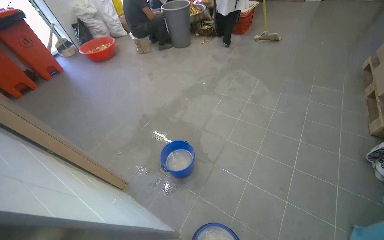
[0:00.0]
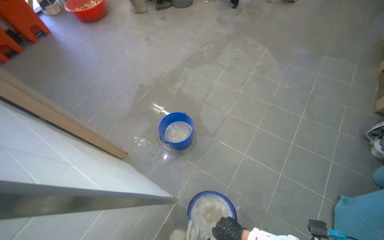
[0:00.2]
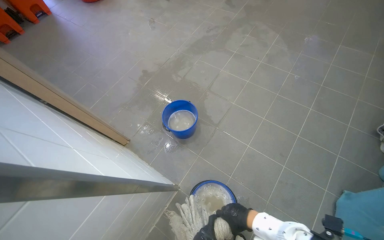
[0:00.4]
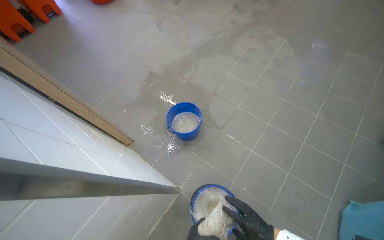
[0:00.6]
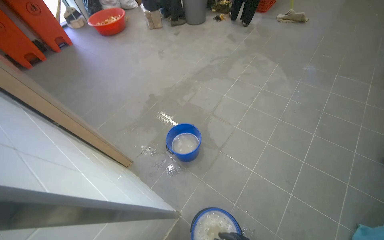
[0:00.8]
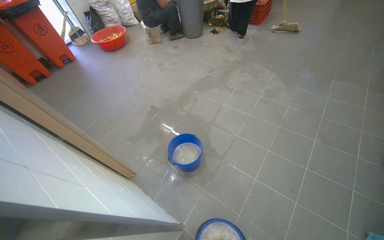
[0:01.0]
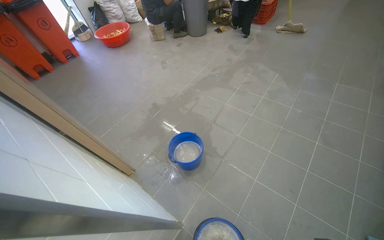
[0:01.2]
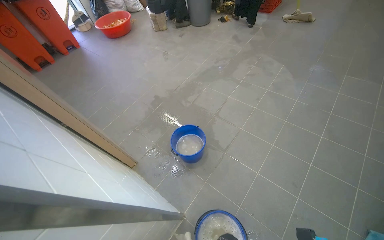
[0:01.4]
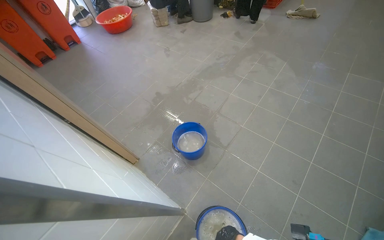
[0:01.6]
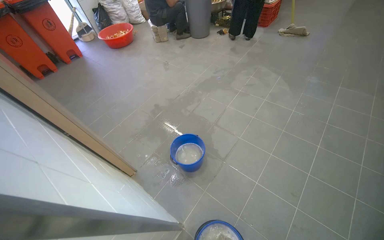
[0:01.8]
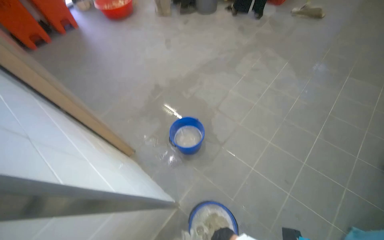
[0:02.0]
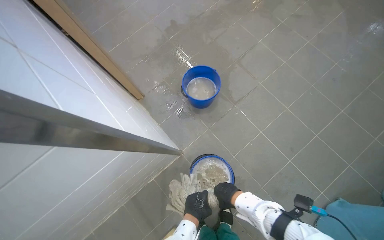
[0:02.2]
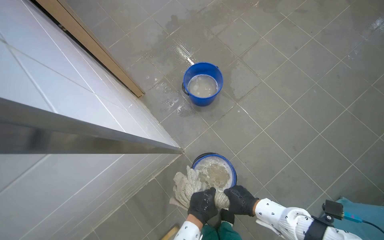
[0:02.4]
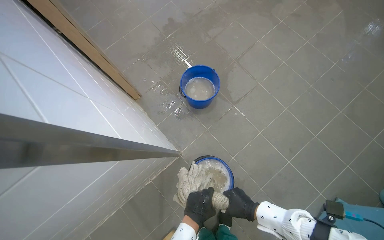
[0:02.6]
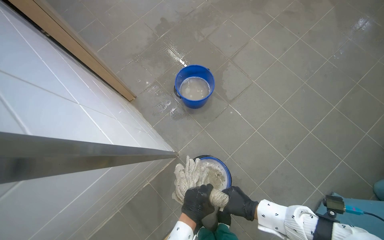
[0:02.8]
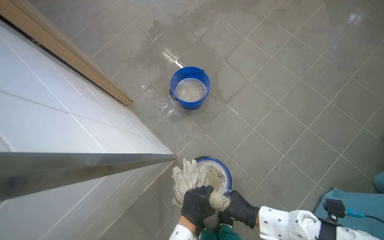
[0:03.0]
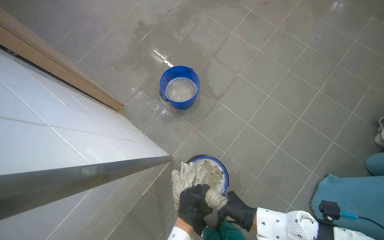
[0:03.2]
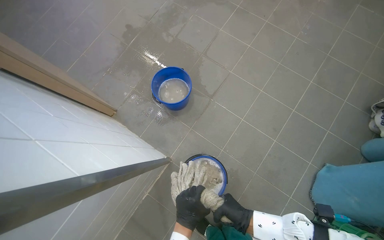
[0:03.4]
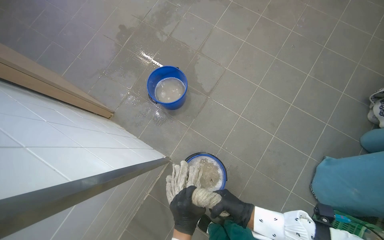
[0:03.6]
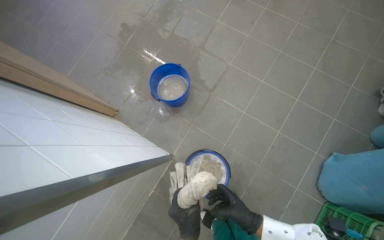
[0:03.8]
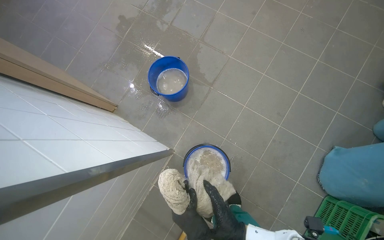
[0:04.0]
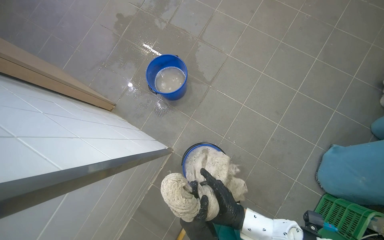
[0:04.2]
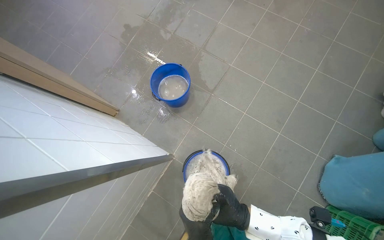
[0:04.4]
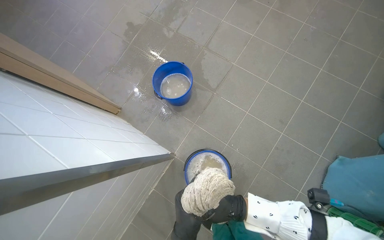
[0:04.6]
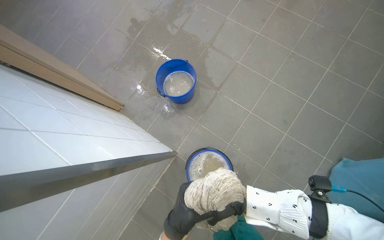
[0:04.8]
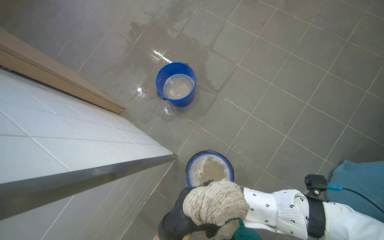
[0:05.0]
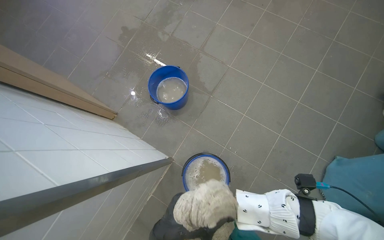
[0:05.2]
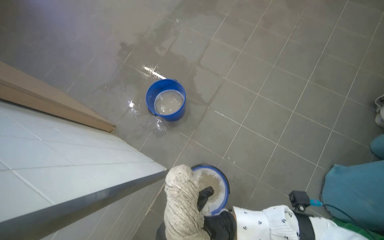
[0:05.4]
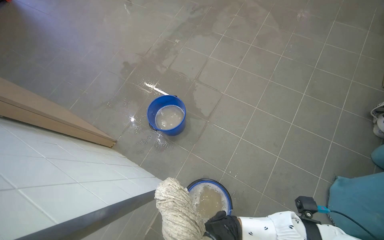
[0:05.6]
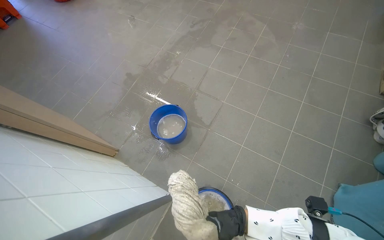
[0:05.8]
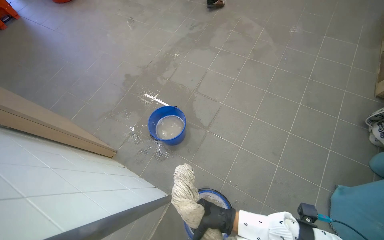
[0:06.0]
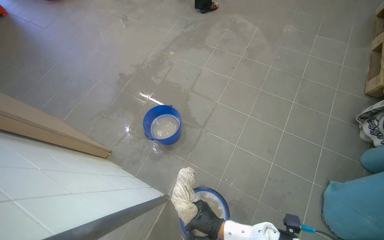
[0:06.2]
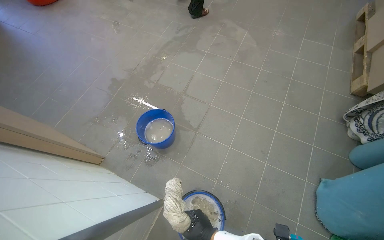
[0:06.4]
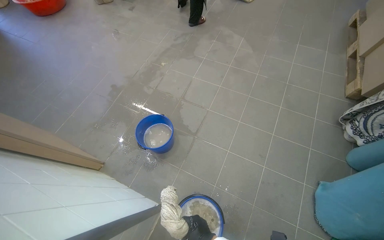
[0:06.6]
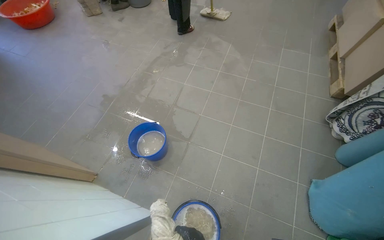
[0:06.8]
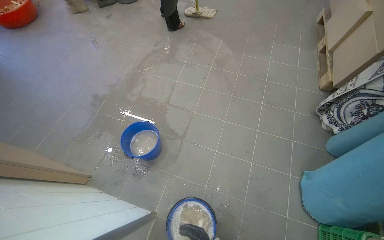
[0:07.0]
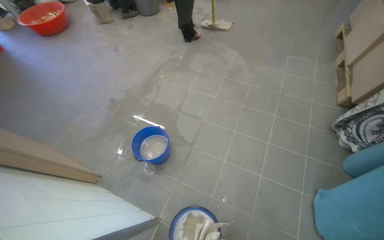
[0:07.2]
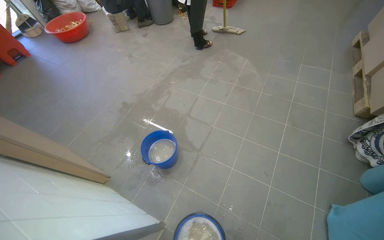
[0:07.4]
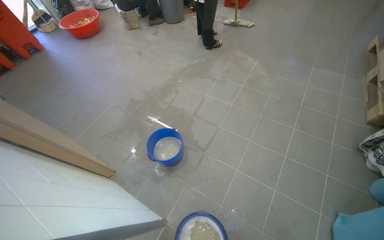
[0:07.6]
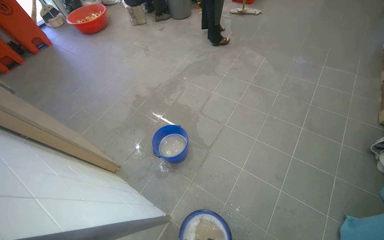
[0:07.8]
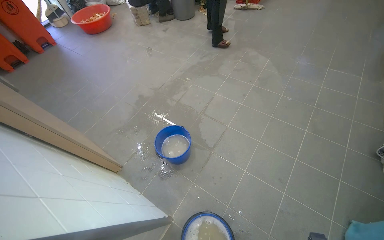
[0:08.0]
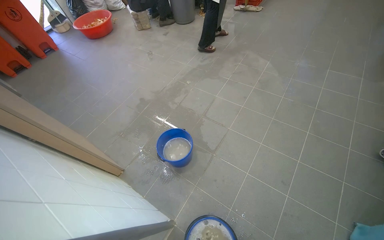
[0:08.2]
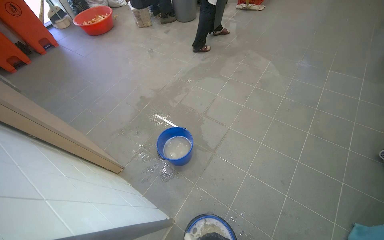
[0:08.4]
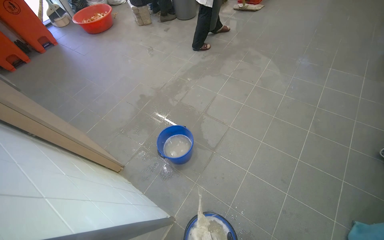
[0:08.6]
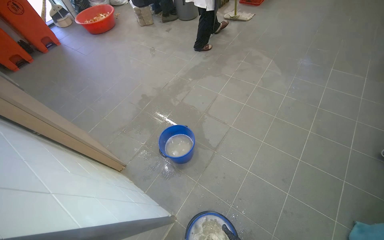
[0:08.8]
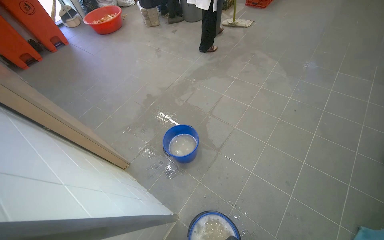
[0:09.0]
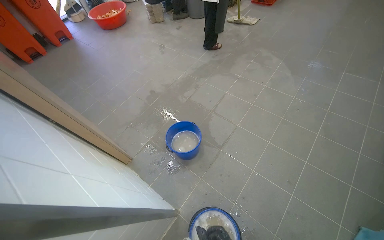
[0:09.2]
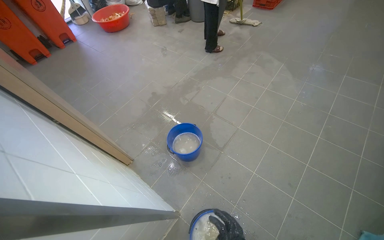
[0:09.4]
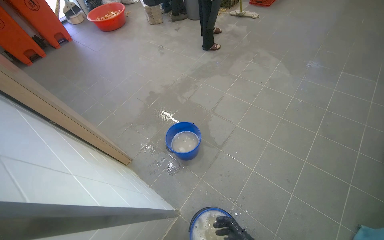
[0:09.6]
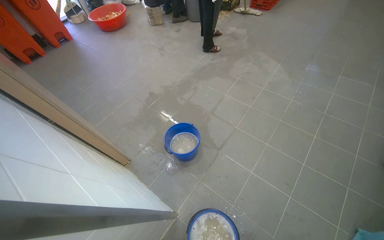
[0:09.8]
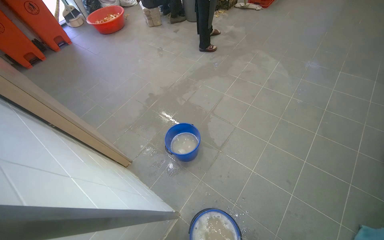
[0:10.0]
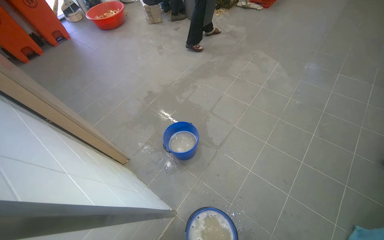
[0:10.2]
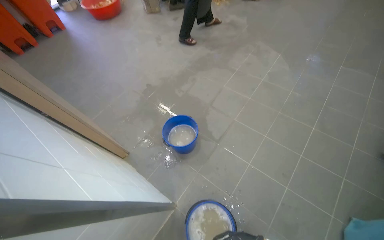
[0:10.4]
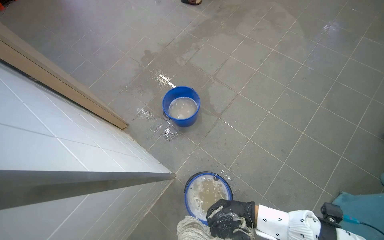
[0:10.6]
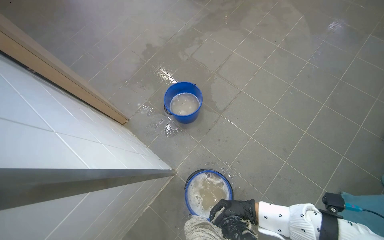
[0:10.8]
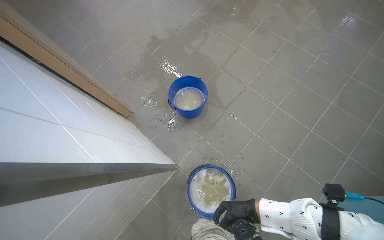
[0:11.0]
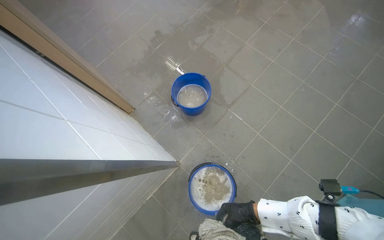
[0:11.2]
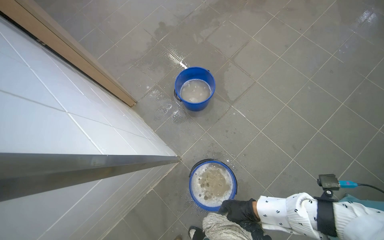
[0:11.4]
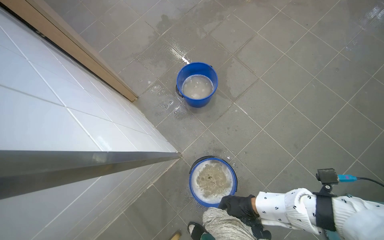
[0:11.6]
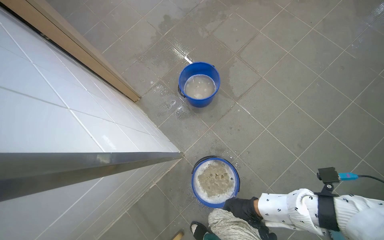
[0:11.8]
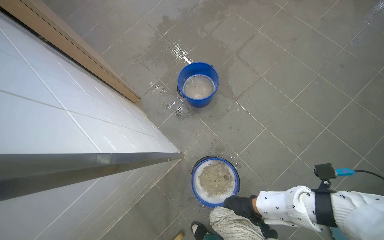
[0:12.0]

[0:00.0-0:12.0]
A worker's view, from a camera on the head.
Job: preparing cleaning supplies.
The whole recording: Wringing out mop cloth. The worker wrings out a wet cloth from the cleaning bucket.
0:01.6 to 0:03.0: The camera pitches downward, by approximately 20 degrees.
0:04.4 to 0:06.0: The view tips upward by about 15 degrees.
0:10.4 to 0:12.0: The view tilts approximately 20 degrees downward.

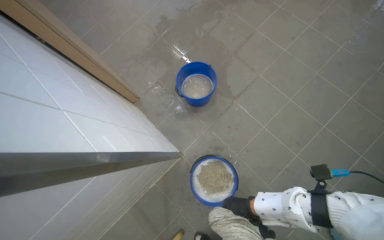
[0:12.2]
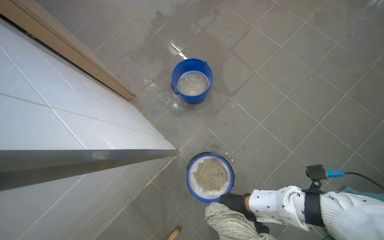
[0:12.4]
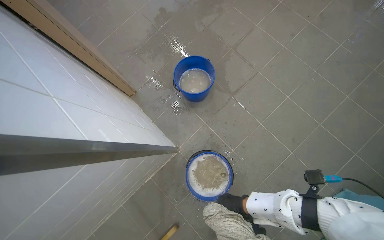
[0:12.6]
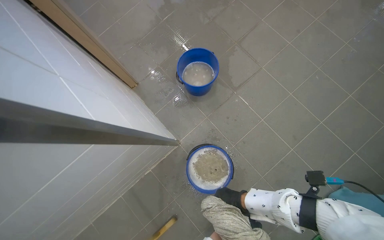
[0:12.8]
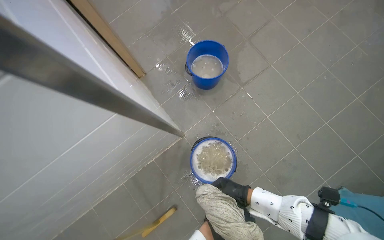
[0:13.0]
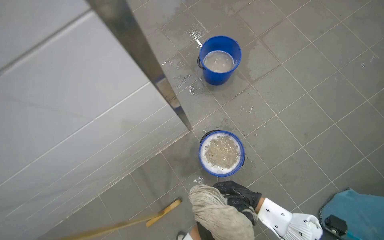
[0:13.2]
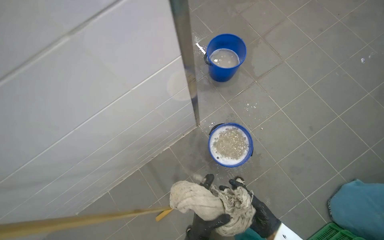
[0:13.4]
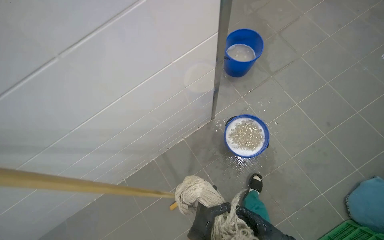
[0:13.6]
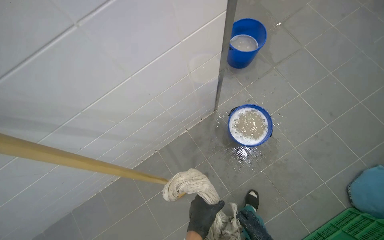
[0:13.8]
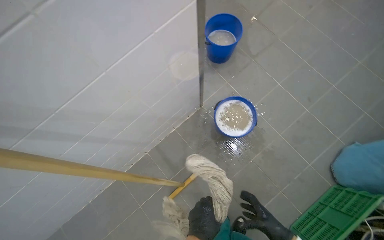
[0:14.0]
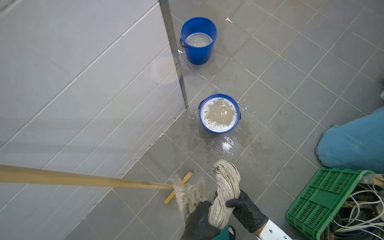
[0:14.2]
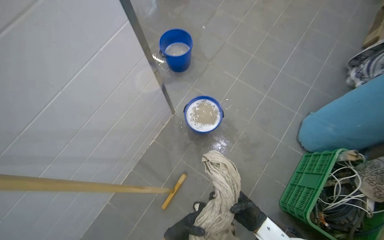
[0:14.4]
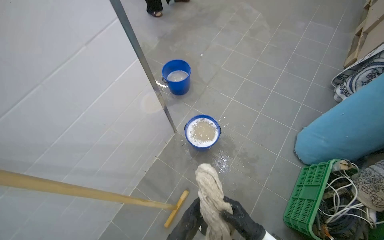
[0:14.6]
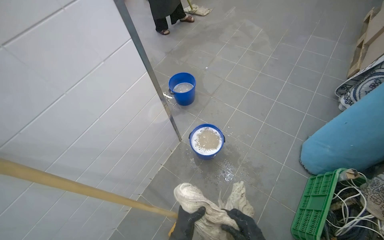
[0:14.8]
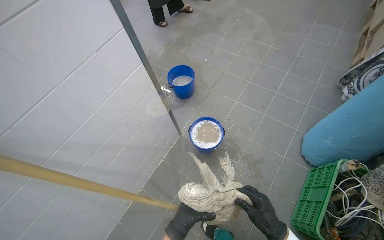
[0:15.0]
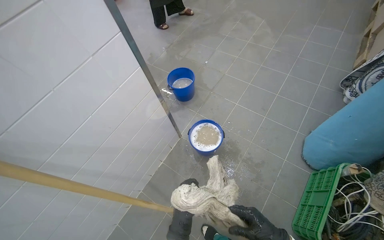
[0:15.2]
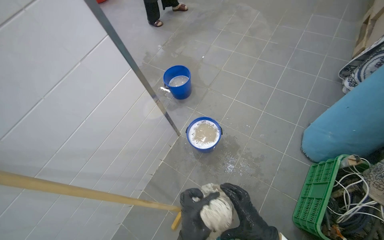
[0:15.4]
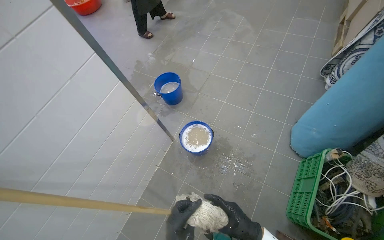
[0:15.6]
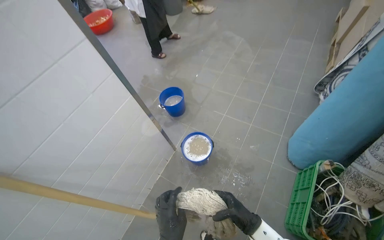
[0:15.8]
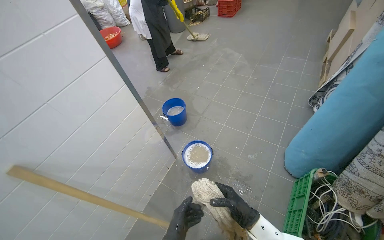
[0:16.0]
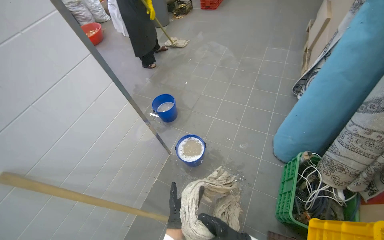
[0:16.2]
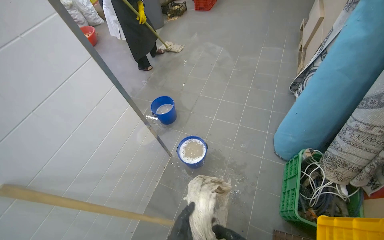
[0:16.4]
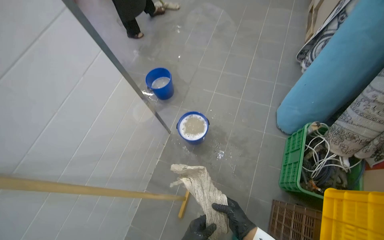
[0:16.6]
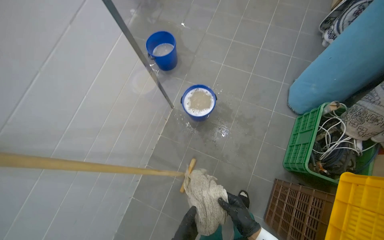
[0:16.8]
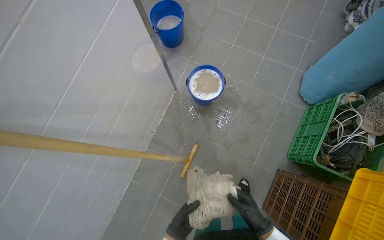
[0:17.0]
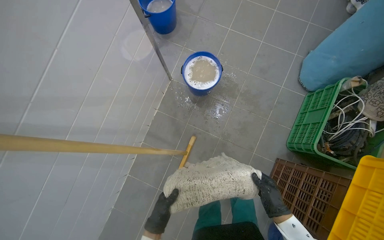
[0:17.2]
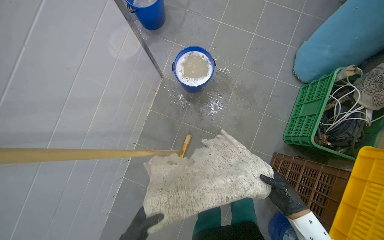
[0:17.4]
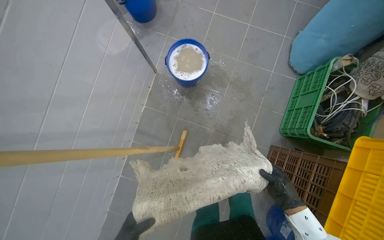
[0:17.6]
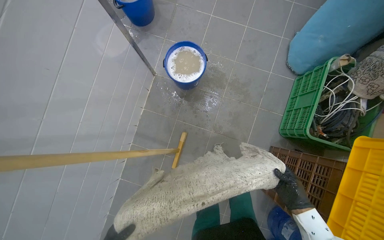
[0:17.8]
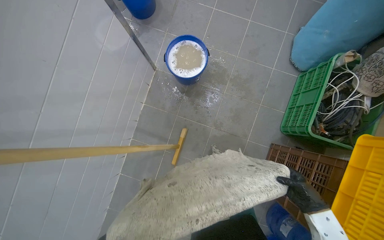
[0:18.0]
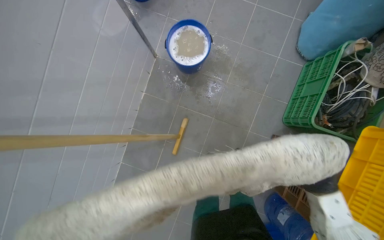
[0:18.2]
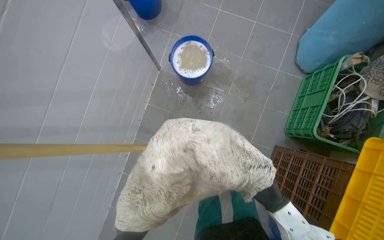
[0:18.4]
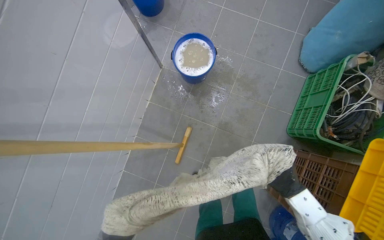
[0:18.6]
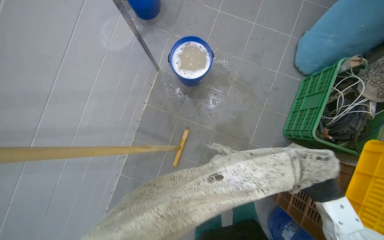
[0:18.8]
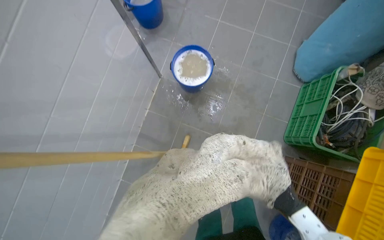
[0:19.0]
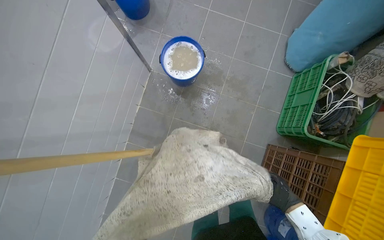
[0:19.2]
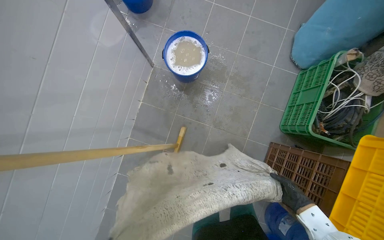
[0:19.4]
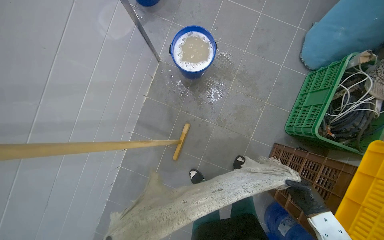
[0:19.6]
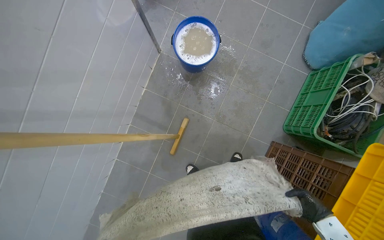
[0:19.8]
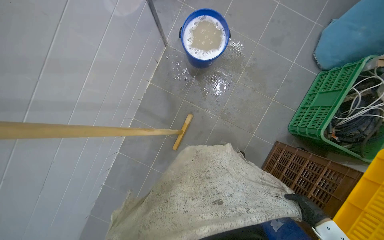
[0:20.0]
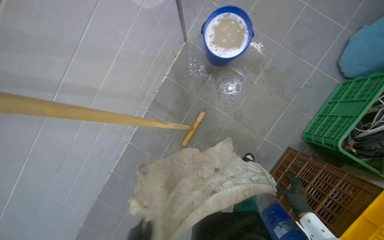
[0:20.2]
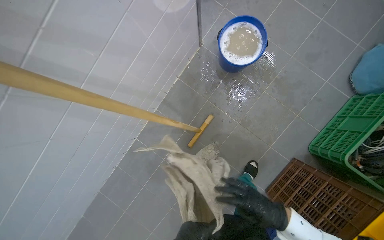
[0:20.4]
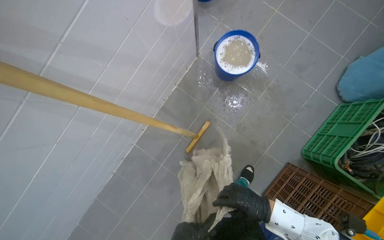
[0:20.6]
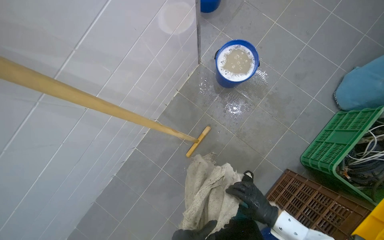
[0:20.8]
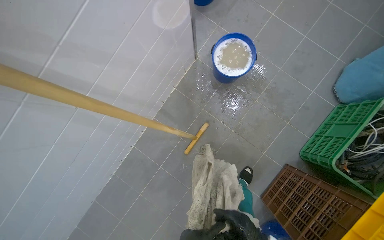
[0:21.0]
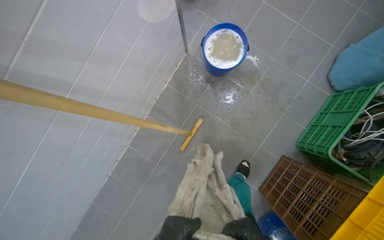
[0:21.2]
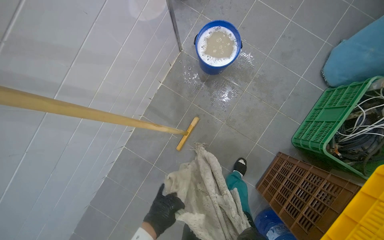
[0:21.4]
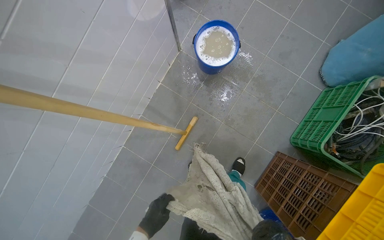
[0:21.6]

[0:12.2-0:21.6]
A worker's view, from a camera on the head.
Job: preparing cleaning supplies.
The whole recording: Wringing out mop cloth. The worker wrings out a wet cloth from the cleaning bucket.
0:12.2 to 0:13.8: The head travels approximately 40 cm.
0:13.8 to 0:15.4: The wearer looks approximately 15 degrees further upward.
0:15.4 to 0:17.0: The view tilts approximately 15 degrees downward.
